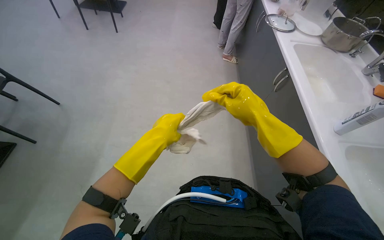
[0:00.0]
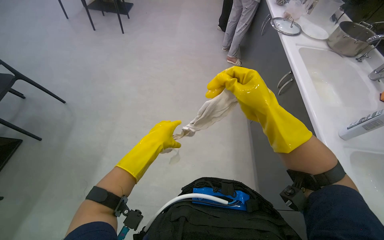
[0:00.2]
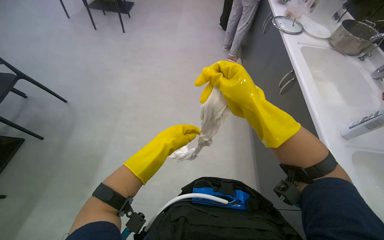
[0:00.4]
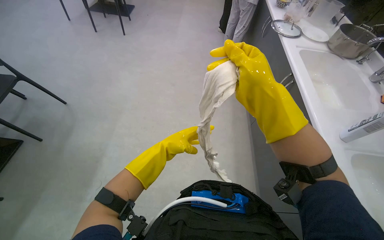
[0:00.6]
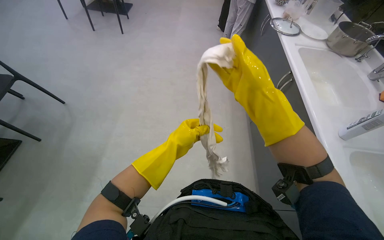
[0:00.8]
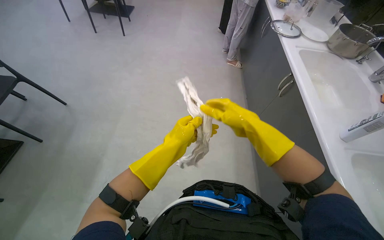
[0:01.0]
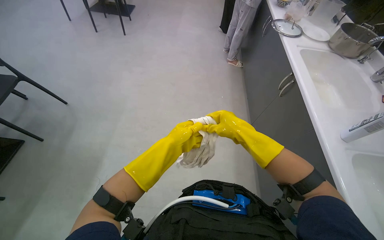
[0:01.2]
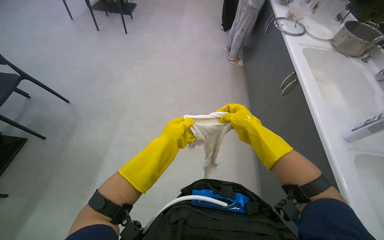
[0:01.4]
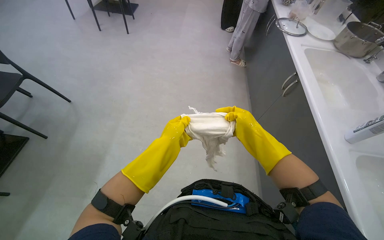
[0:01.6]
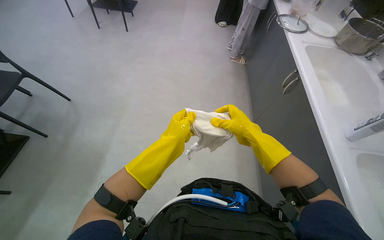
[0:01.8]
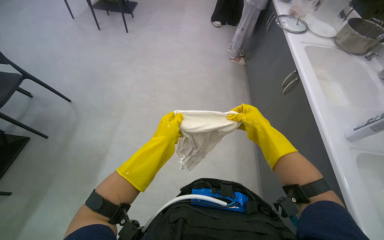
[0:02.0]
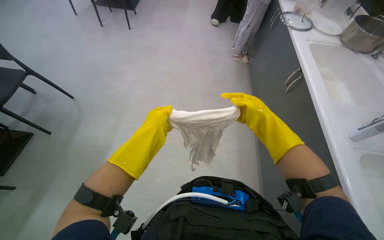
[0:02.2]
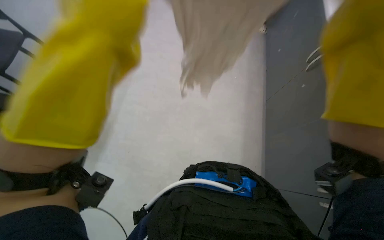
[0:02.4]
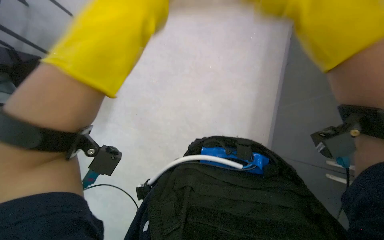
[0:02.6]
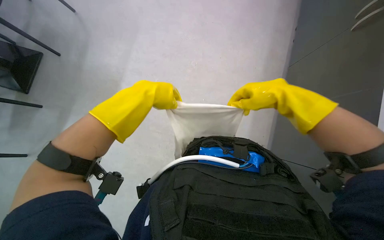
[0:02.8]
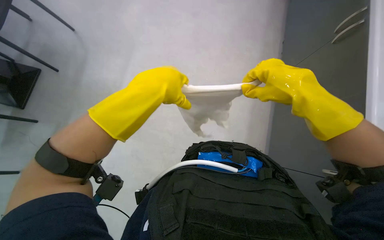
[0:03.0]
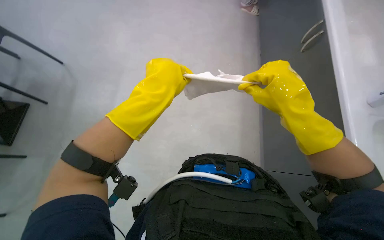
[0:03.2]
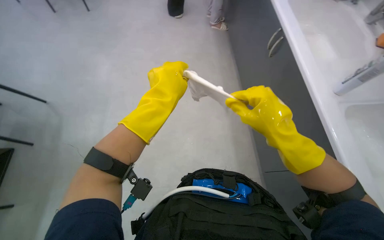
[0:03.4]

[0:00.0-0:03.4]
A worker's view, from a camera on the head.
Job: preparing cleaning supplies.
The whole recording: Rinsing cleaning cloth. The worker rinses a cleaning cloth under the tap in the sink.
0:00.0 to 0:01.6: The right hand goes roughly 10 cm farther from the camera.
0:01.6 to 0:03.4: The two hands go approximately 10 cm nearer to the camera.

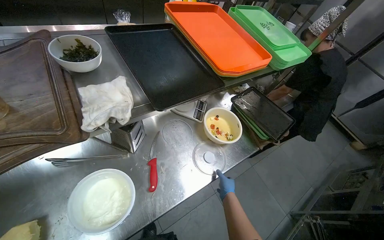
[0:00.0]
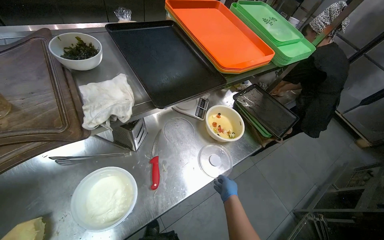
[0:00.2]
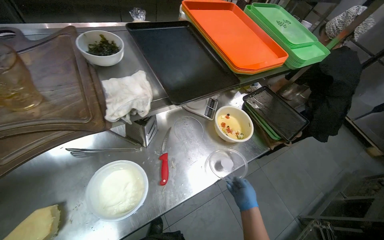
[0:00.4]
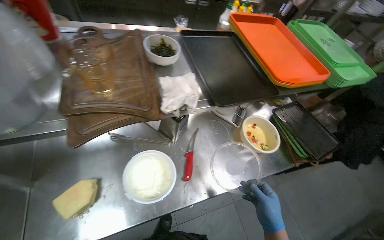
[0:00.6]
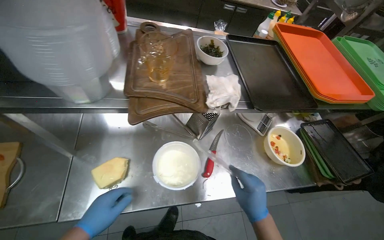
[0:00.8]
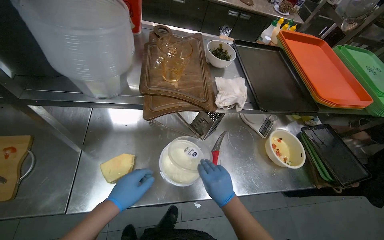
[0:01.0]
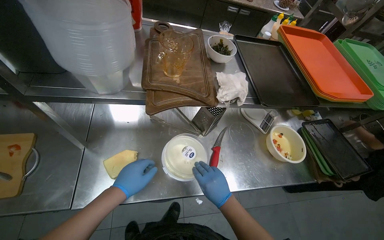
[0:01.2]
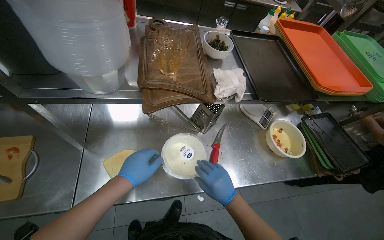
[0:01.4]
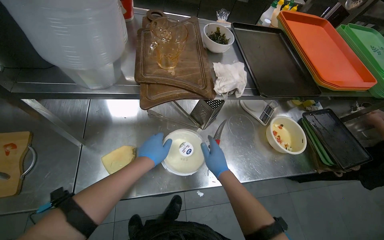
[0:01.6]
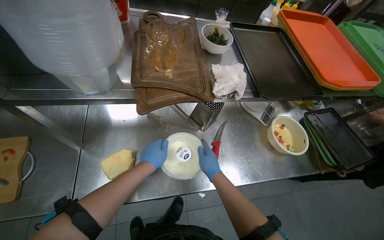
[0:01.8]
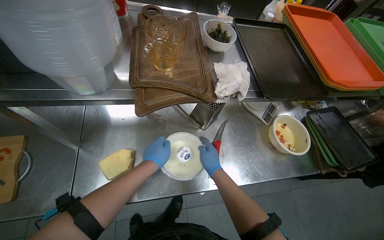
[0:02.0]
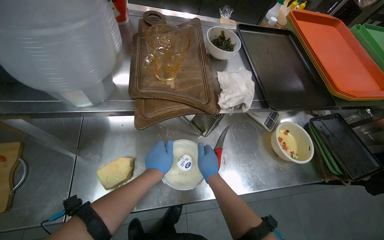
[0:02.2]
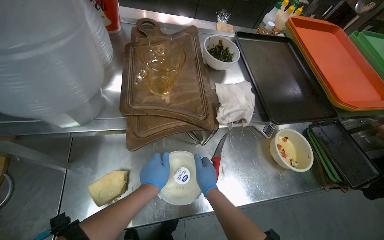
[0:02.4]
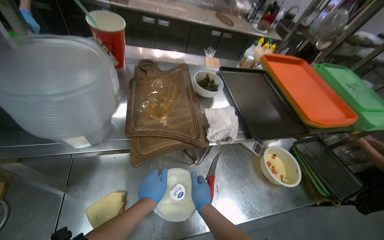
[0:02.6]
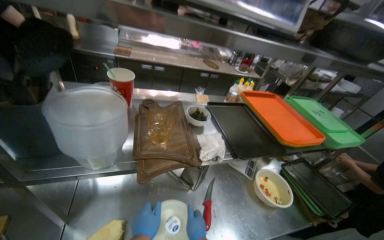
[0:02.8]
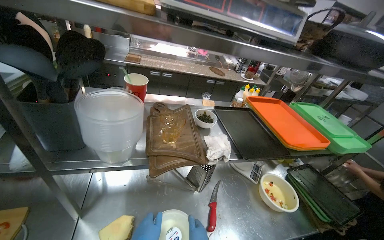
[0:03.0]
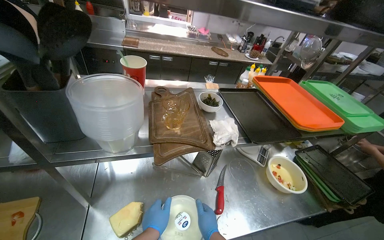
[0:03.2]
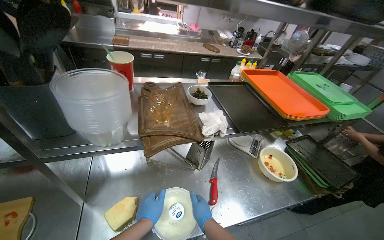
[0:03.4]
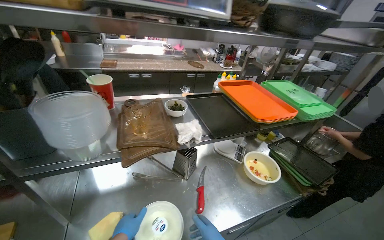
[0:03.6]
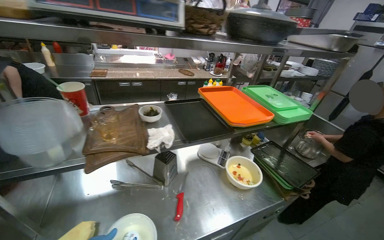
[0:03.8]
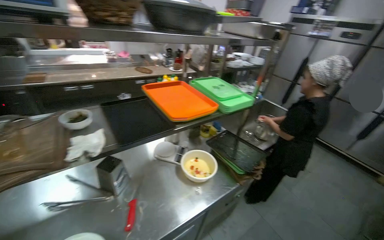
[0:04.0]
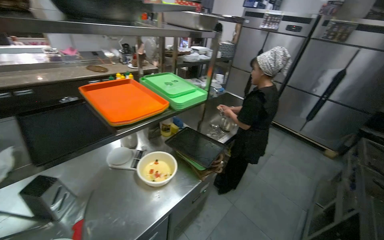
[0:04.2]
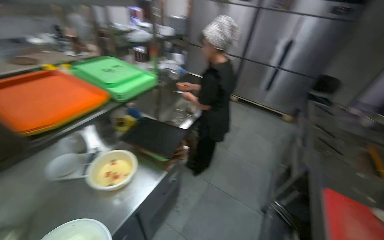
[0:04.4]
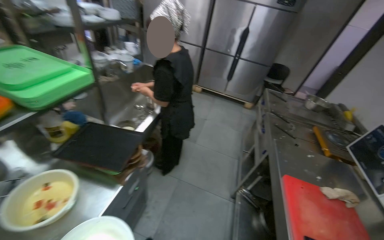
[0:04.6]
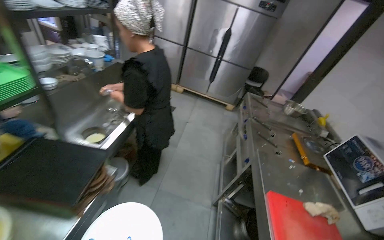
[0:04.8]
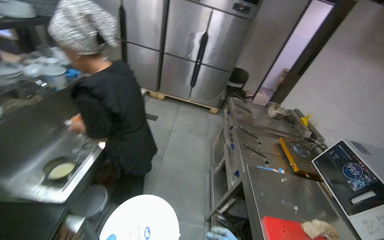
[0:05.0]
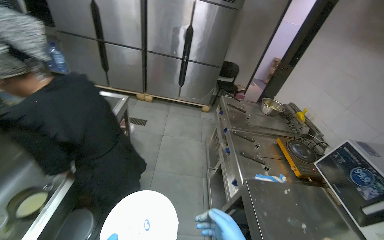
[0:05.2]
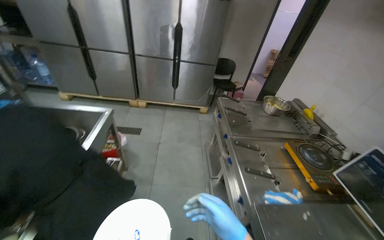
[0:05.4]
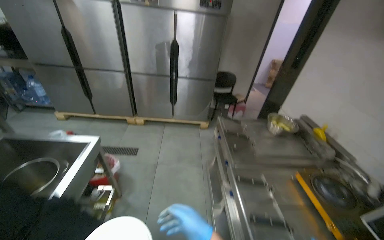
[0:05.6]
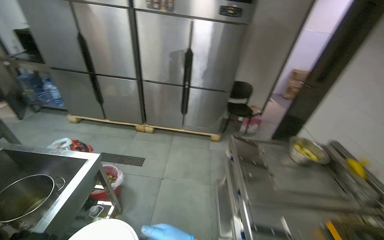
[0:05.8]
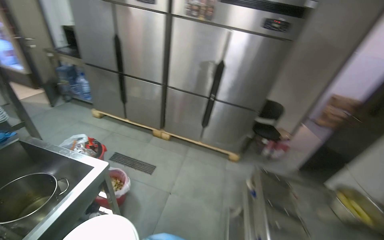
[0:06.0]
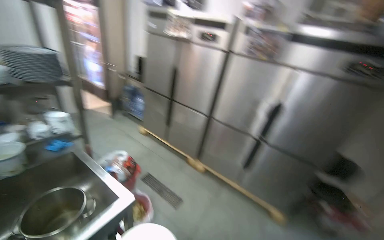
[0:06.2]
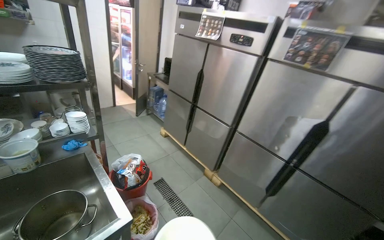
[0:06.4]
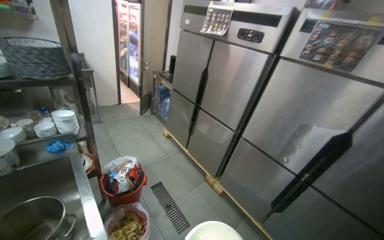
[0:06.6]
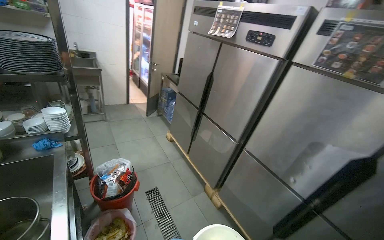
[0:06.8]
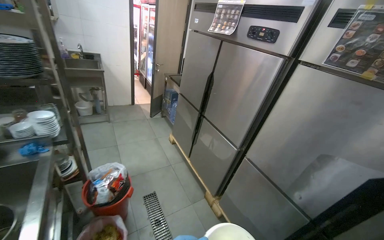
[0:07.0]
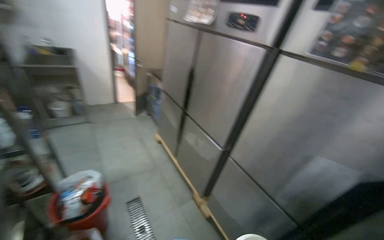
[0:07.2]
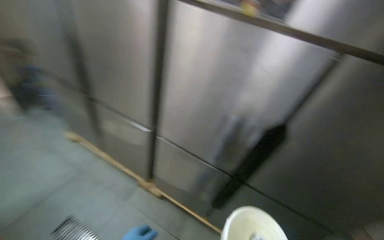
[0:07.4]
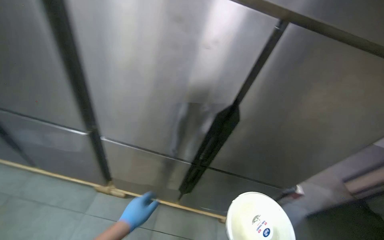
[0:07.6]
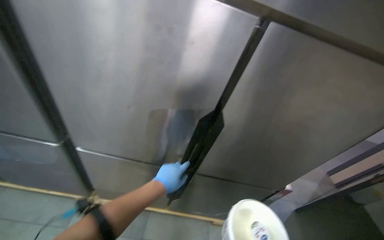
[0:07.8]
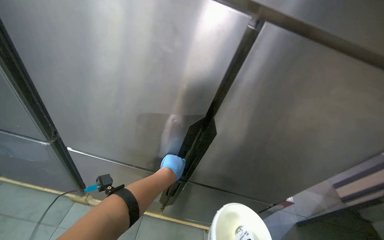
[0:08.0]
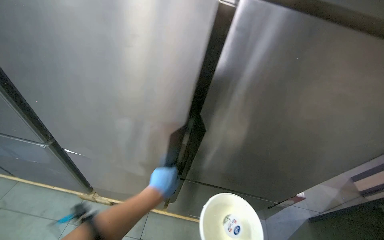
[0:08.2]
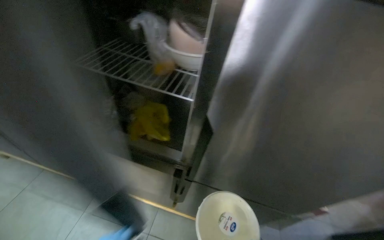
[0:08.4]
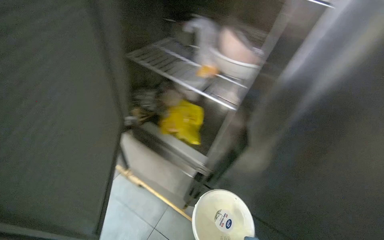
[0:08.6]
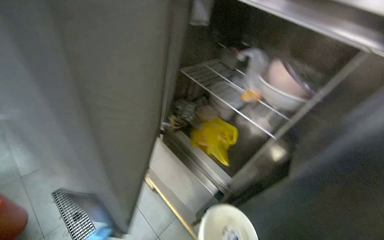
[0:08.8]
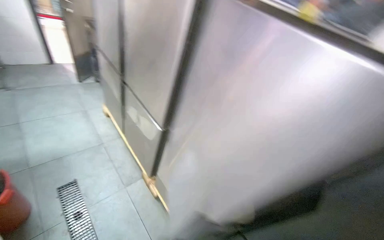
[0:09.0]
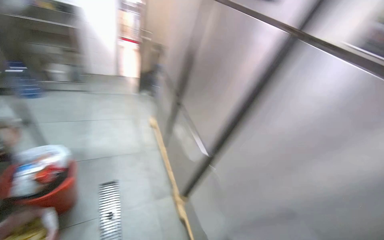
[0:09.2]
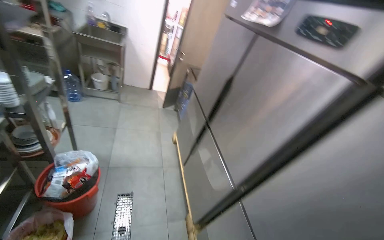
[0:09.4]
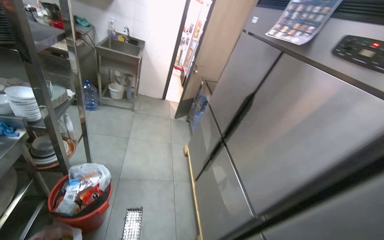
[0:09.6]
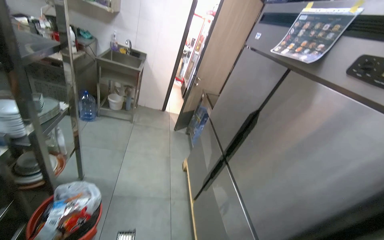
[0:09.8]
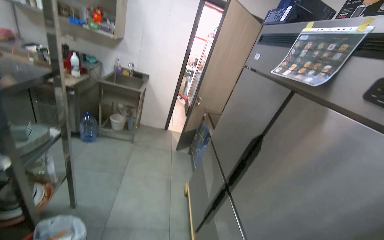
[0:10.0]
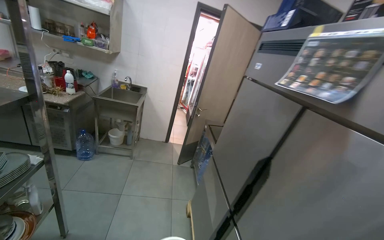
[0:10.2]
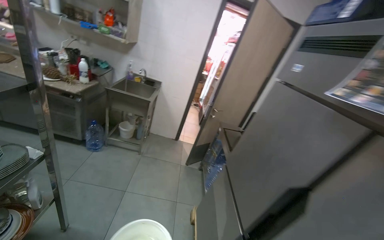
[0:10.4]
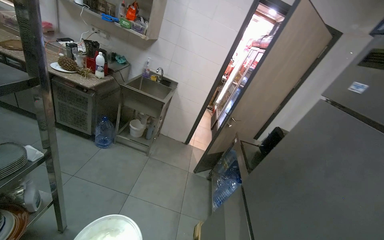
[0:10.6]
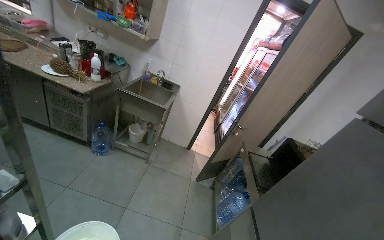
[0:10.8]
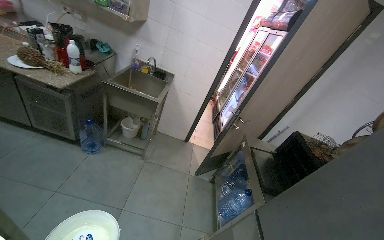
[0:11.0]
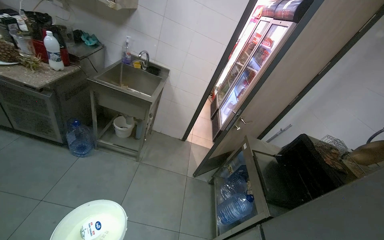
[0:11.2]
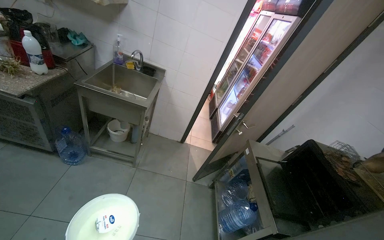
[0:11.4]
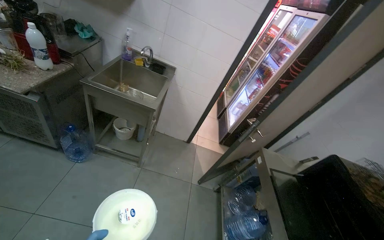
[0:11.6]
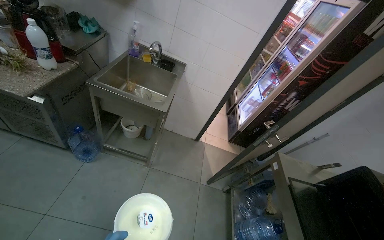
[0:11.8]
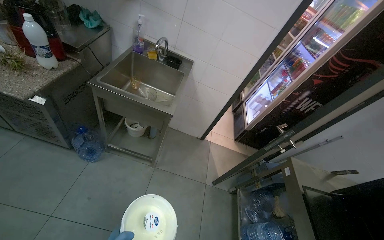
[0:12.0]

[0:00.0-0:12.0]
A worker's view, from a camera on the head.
Job: organizing items.
The whole recording: Storing container in refrigerator. The worker places a container of ingredients into a refrigerator.
0:00.0 to 0:01.6: The wearer's head swings roughly 25 degrees to the left. The right hand travels up the picture and nearer to the camera by some 20 cm.
0:01.6 to 0:03.0: The view tilts roughly 20 degrees upward.
0:03.0 to 0:04.4: The camera is carried some 60 cm. The wearer looks about 45 degrees further to the right.
0:04.4 to 0:06.0: The wearer moves about 1.5 m.
0:06.0 to 0:07.6: The wearer moves approximately 1 m.
0:07.6 to 0:09.0: The wearer looks about 50 degrees further to the left. The view tilts roughly 15 degrees upward.
0:09.0 to 0:10.4: The camera travels some 70 cm. The head turns to the left by roughly 40 degrees. The view tips upward by about 25 degrees.
0:10.4 to 0:12.0: The camera is carried approximately 1 m. The view tilts roughly 15 degrees downward.

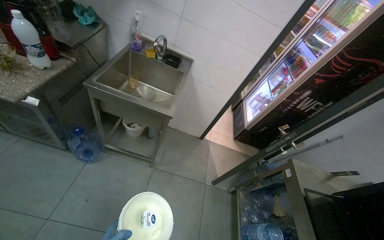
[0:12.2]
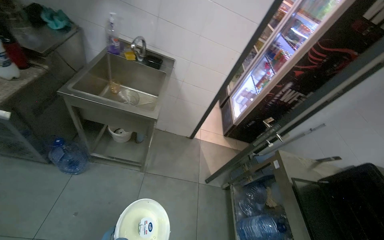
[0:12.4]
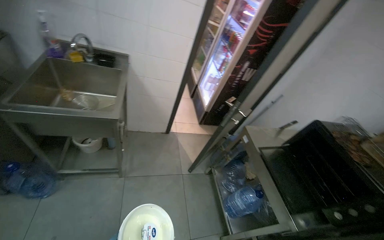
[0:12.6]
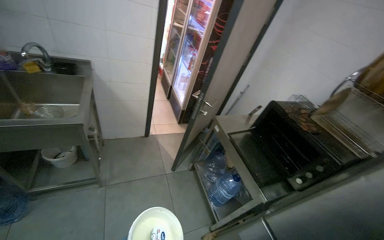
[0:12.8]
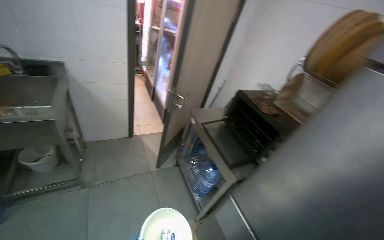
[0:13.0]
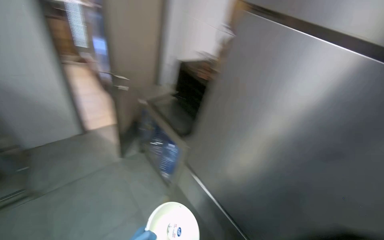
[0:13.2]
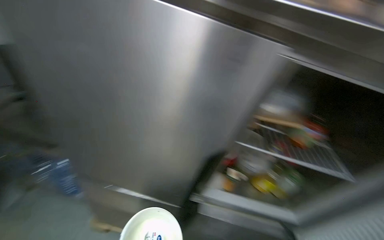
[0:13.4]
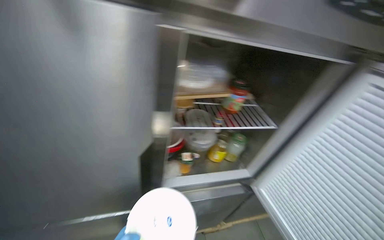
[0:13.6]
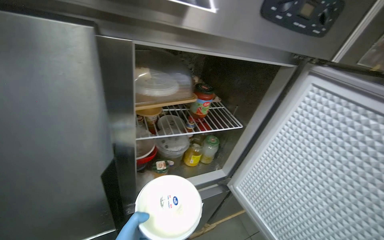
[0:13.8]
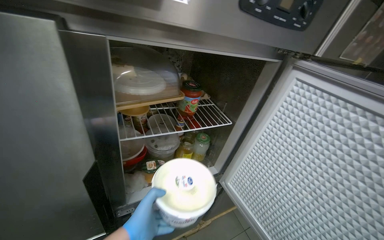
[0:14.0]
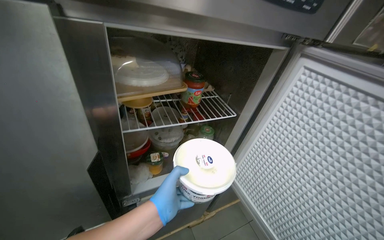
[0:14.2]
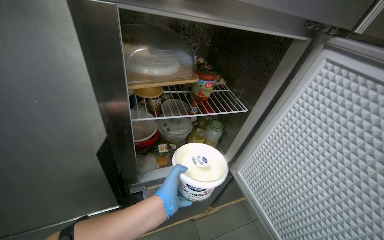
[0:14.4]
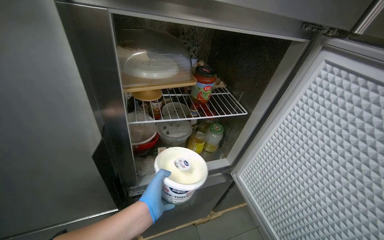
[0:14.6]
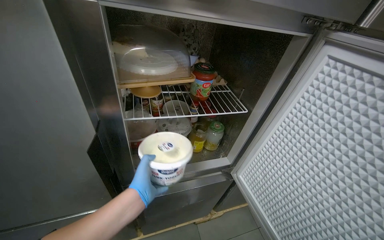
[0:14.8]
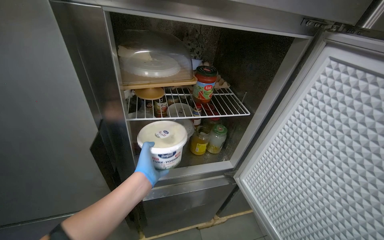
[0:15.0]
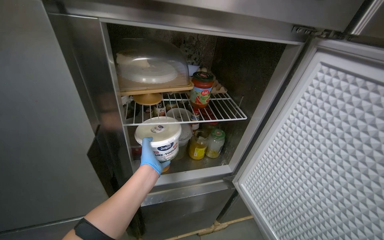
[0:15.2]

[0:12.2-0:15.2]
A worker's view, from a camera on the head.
Job: organizing items.
The whole recording: Storing container in refrigerator. The worker places a container of ingredients into a refrigerator.
0:12.2 to 0:13.8: The camera is carried approximately 80 cm. The head turns to the right by approximately 110 degrees. The view tips downward by some 15 degrees.
